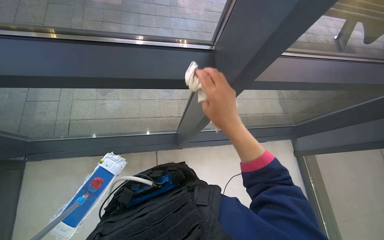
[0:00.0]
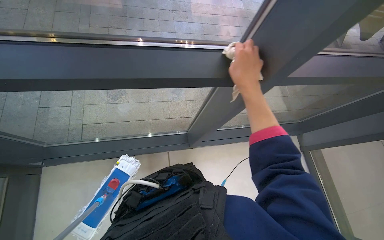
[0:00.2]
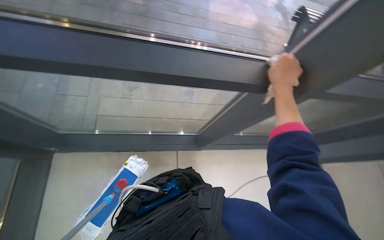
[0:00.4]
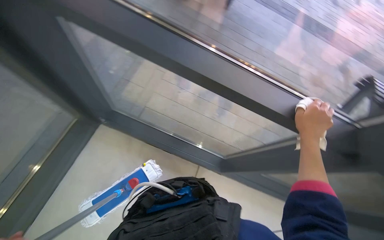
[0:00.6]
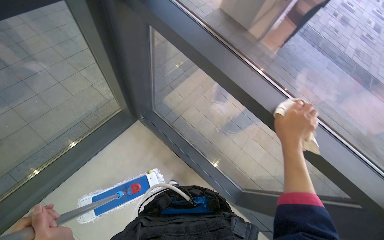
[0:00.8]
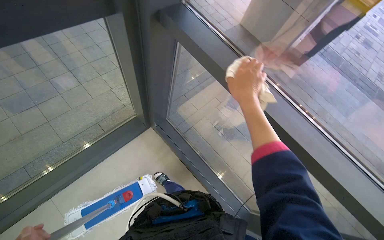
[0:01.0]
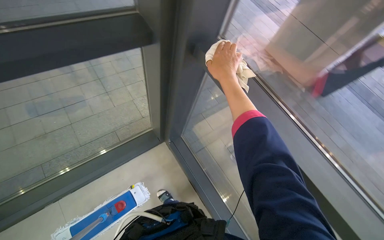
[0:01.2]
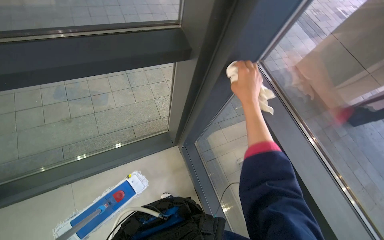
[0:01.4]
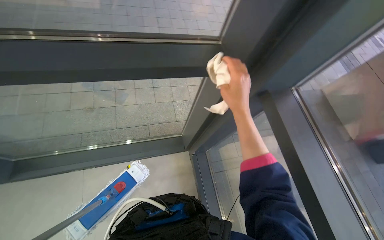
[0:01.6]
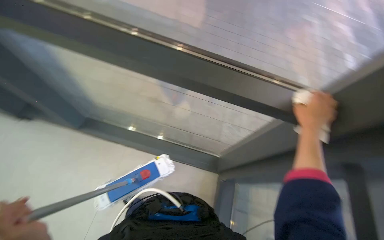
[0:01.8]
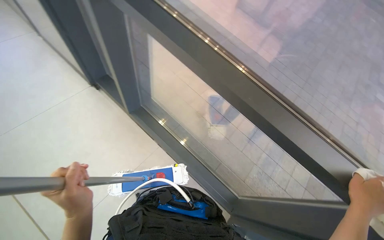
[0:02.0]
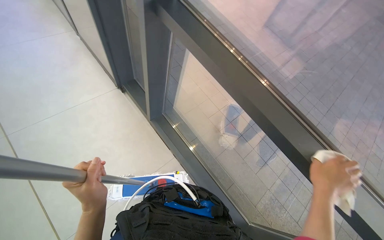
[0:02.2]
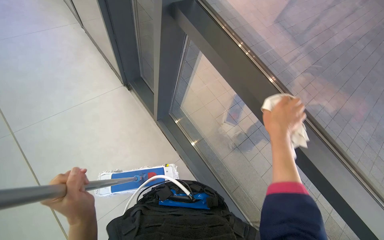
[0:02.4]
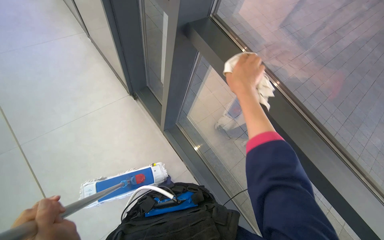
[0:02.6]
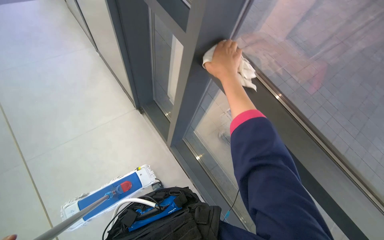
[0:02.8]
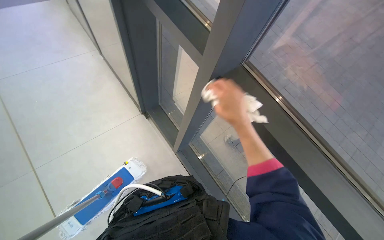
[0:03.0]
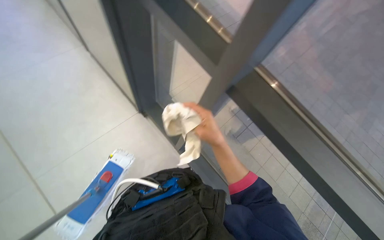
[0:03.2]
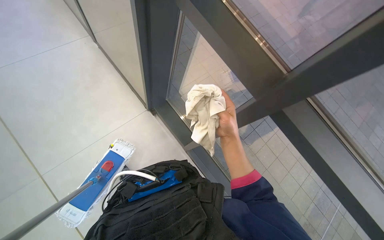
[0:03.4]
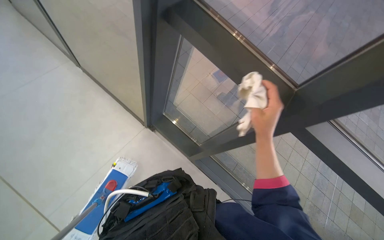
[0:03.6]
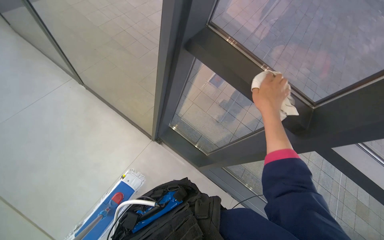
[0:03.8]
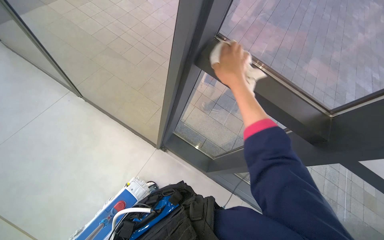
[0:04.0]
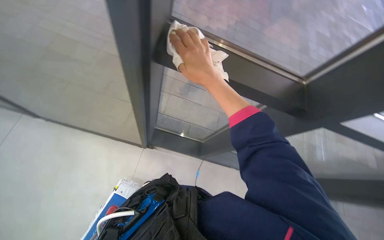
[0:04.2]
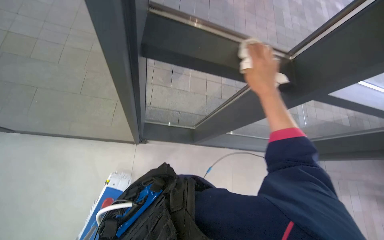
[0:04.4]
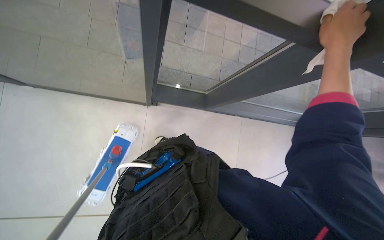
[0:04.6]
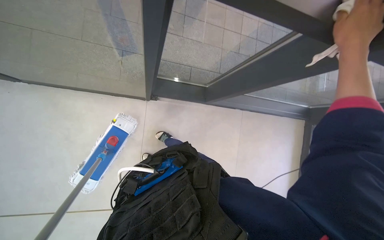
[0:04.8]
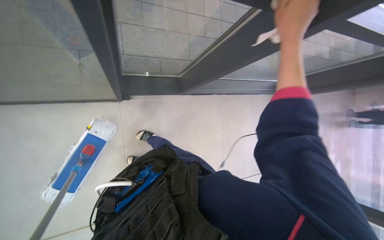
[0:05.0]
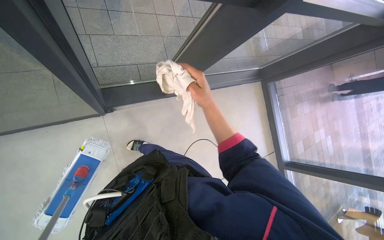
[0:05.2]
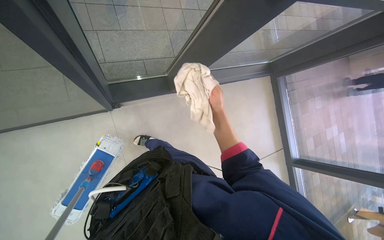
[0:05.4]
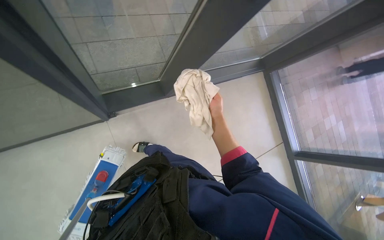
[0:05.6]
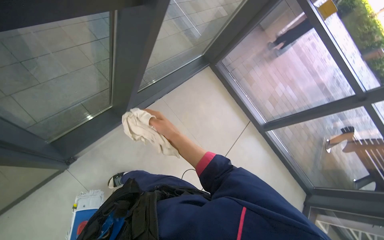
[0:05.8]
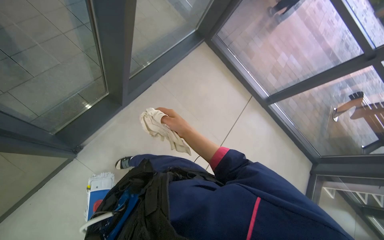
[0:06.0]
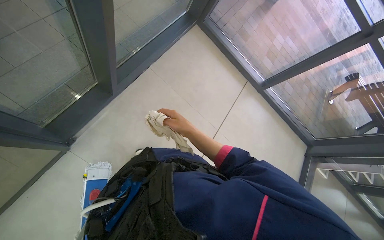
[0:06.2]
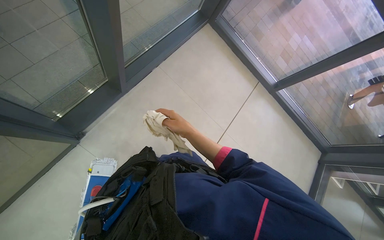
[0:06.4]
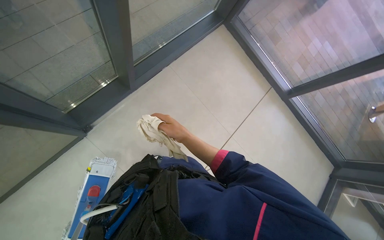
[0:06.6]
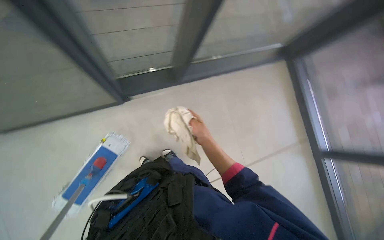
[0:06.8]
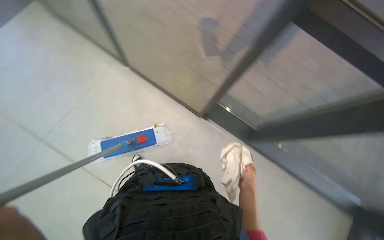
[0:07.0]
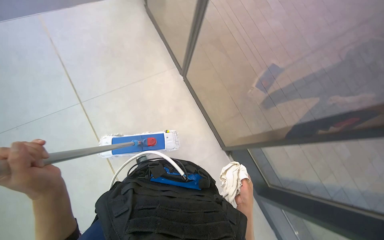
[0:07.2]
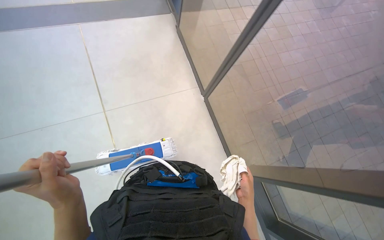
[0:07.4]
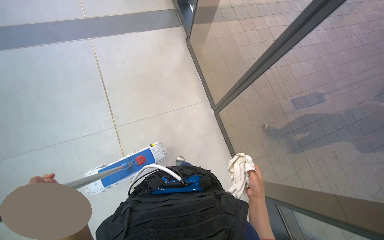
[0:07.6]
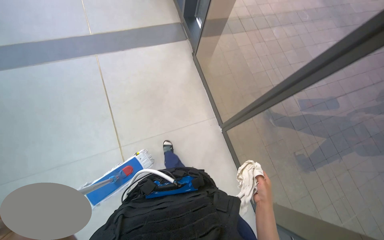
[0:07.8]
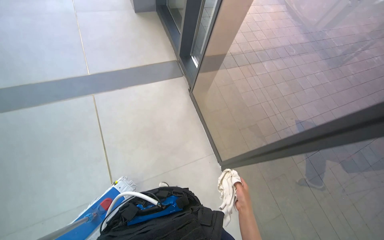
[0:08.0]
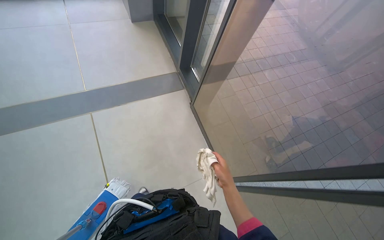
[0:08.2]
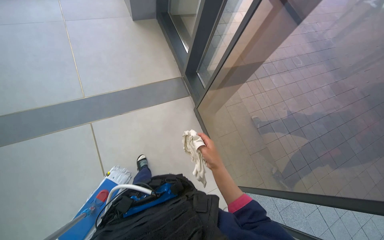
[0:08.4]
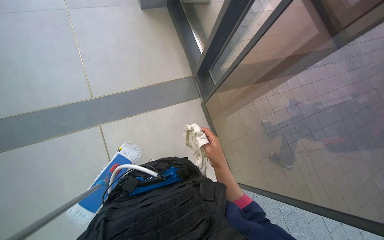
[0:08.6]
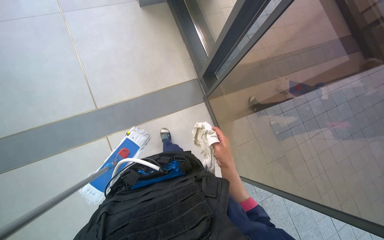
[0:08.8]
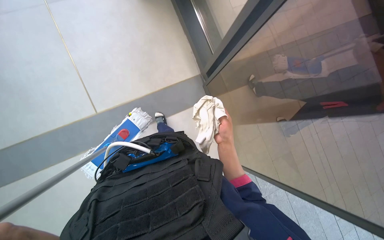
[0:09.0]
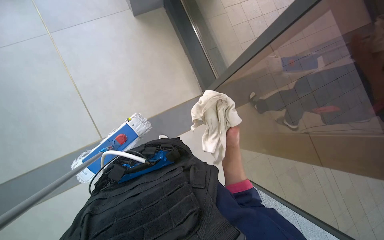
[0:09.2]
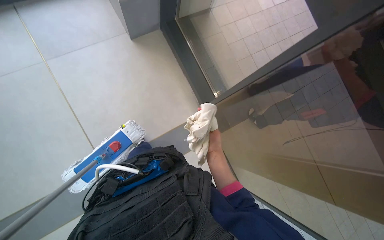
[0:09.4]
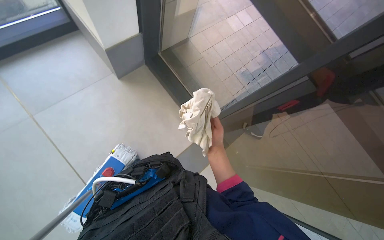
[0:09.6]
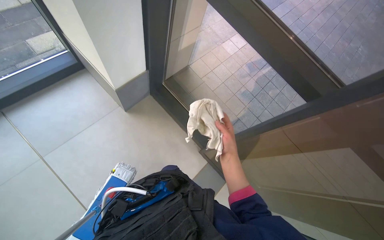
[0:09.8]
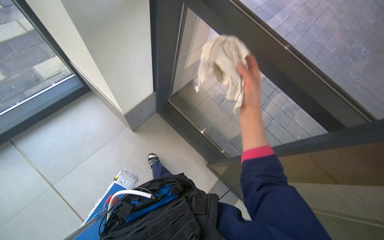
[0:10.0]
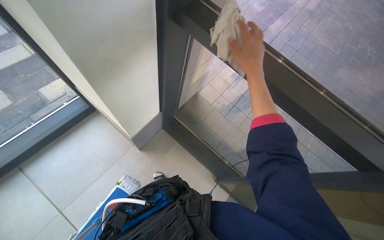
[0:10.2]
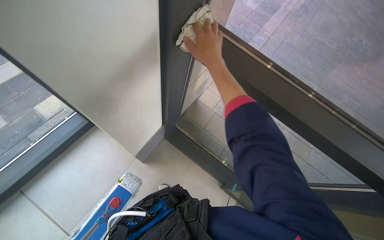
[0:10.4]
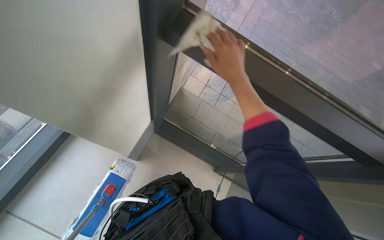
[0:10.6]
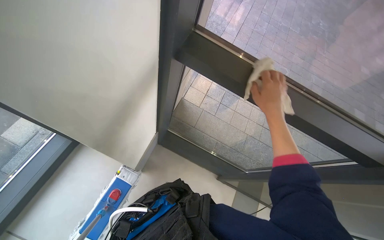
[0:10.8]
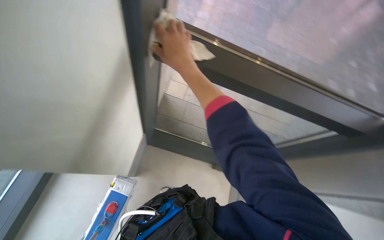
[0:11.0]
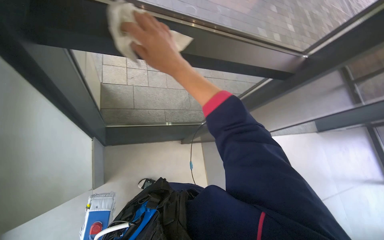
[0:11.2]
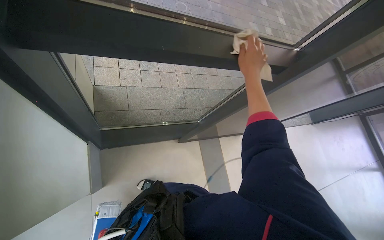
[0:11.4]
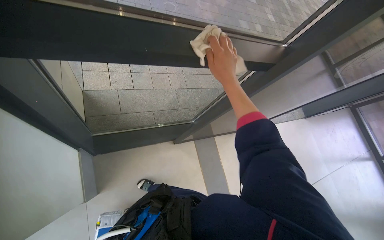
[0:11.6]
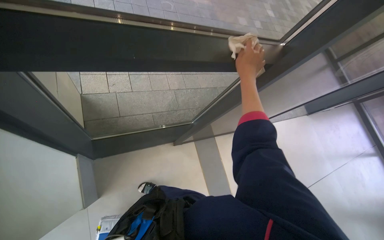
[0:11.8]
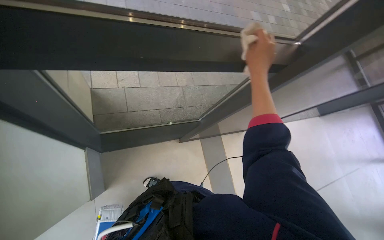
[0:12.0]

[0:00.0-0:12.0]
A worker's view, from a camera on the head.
Job: cleaning windows.
The whole recording: Wiping windows with cloth. The worker wipes the window frames and glass with a cloth.
0:00.0 to 0:01.6: The head turns to the left by about 55 degrees. The wearer looks approximately 15 degrees further upward.
0:01.6 to 0:03.0: The head rotates some 60 degrees to the left. The view tilts approximately 25 degrees upward.
0:03.0 to 0:04.4: The right hand moves left and right over roughly 20 cm, changing direction 2 times.
0:04.4 to 0:06.0: The wearer's head swings some 45 degrees to the right. The wearer looks roughly 25 degrees further downward.
0:06.0 to 0:07.6: The head turns to the left by roughly 50 degrees.
0:07.6 to 0:09.0: The wearer moves about 1 m.
0:09.0 to 0:10.4: The right hand moves up the picture, some 50 cm.
0:10.4 to 0:12.0: The head rotates roughly 50 degrees to the right. The wearer looks approximately 20 degrees further downward.

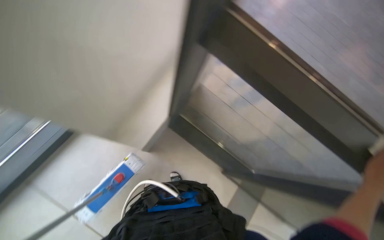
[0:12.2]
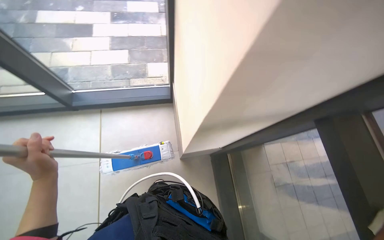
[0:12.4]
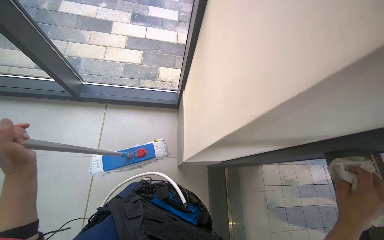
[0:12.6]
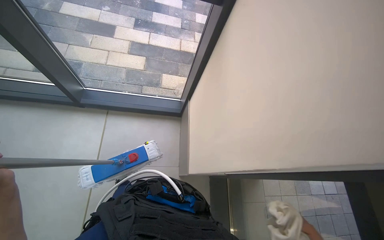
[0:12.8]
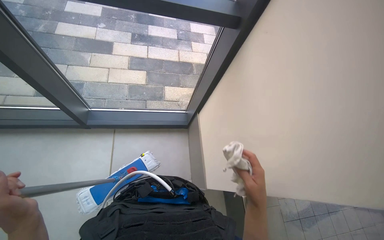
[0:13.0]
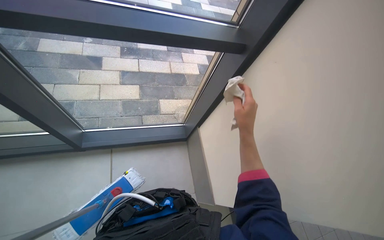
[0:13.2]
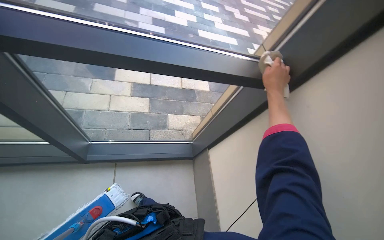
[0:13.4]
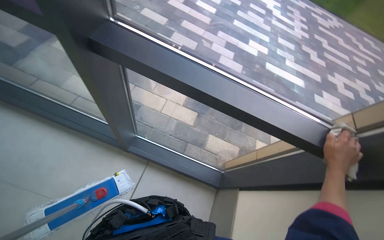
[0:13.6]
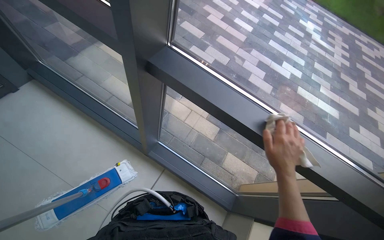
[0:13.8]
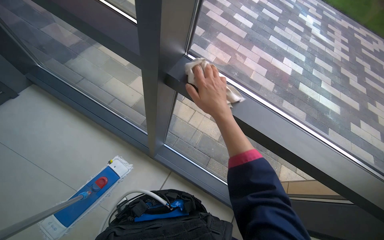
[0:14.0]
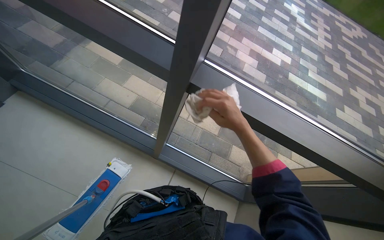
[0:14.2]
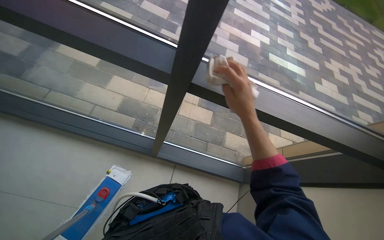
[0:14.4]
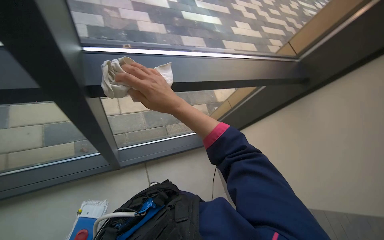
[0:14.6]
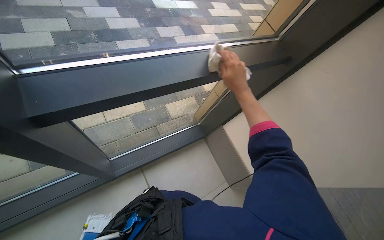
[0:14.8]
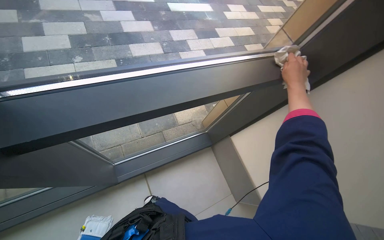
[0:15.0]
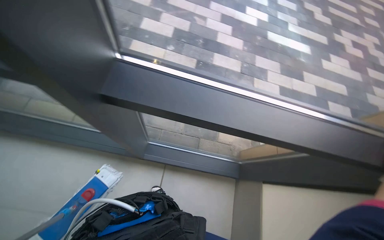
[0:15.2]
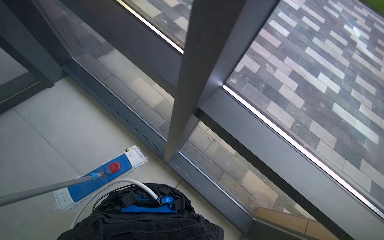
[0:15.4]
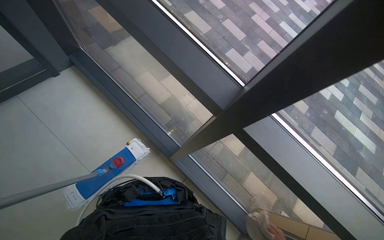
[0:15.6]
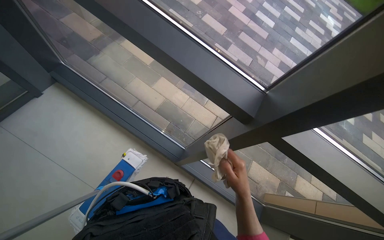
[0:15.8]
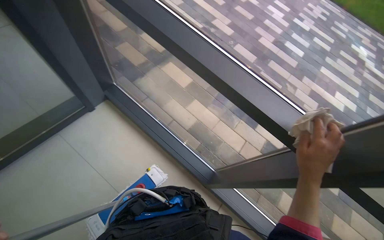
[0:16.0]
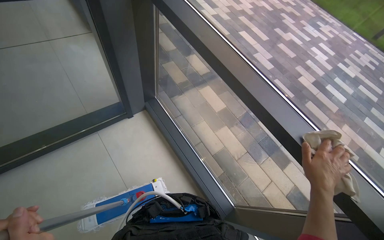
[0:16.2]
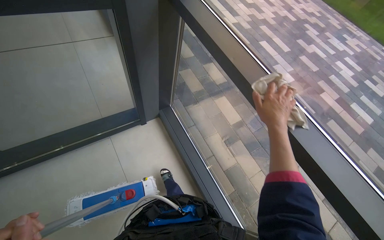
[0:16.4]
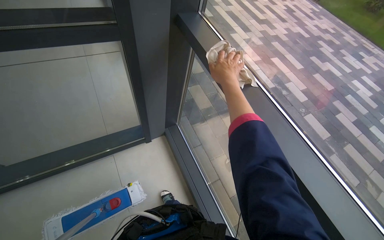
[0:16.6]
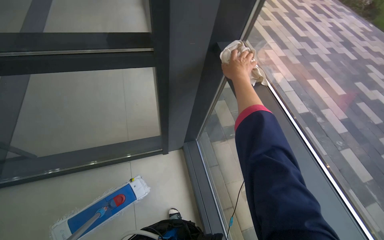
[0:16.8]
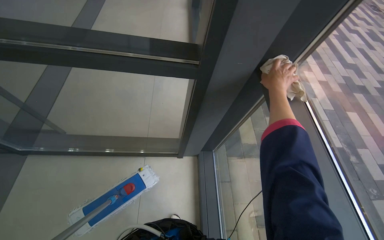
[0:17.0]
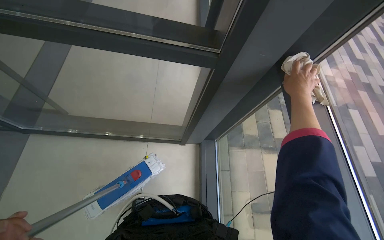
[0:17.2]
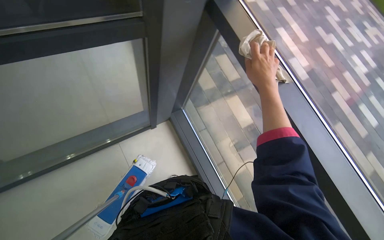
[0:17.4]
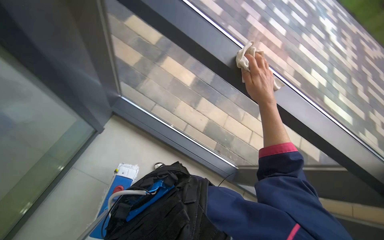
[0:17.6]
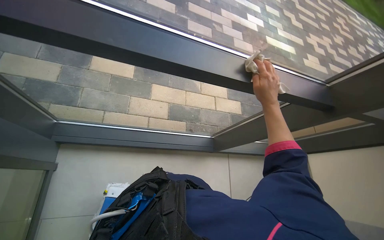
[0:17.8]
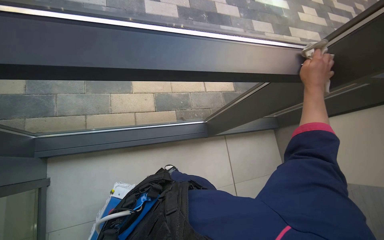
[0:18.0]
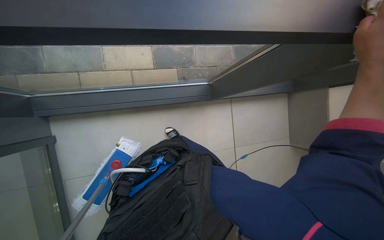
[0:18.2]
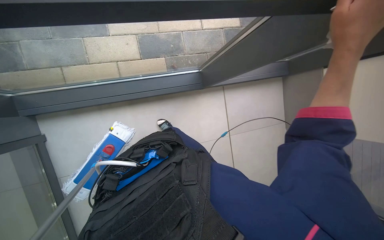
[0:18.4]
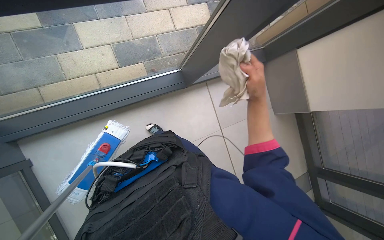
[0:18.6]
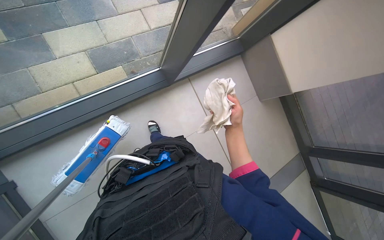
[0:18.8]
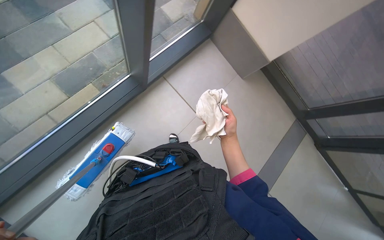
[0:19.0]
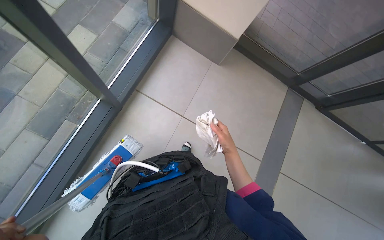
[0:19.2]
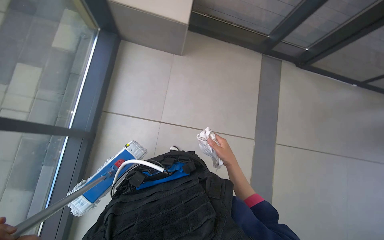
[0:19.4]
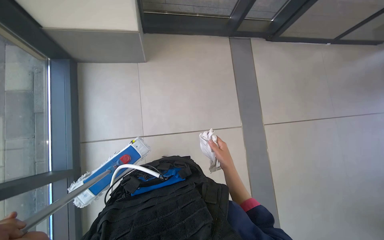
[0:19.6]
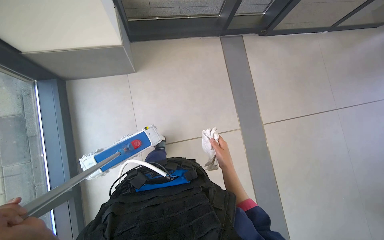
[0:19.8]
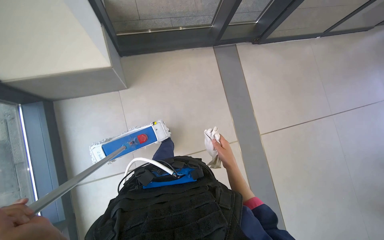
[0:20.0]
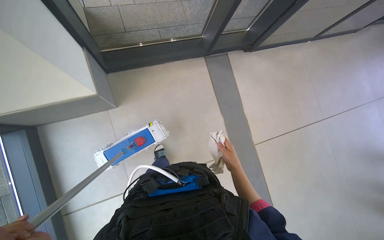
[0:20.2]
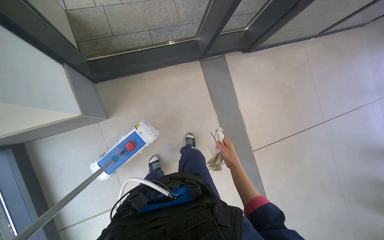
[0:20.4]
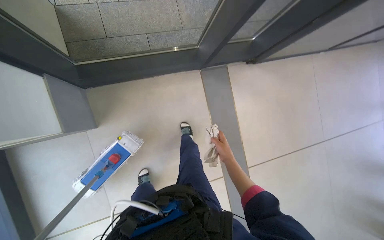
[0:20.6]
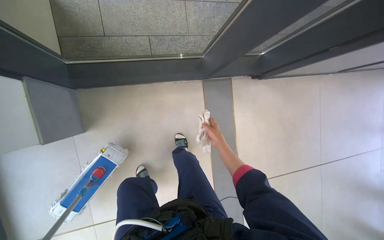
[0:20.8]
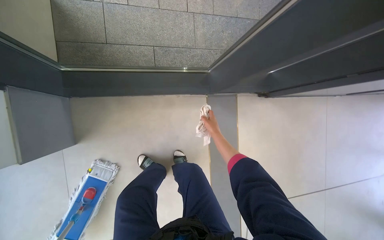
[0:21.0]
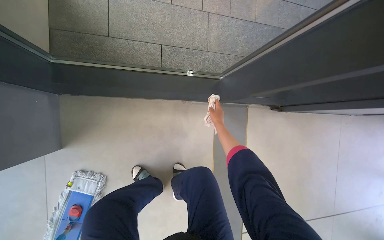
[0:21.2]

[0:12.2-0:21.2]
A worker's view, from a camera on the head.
Job: cleaning windows.
The whole recording: Wiping windows with cloth. The worker wipes the window frames and glass with a cloth.
0:13.8 to 0:15.2: The view tips downward by roughly 15 degrees.
0:16.6 to 0:18.2: The wearer looks some 20 degrees further downward. The right hand travels to the right by some 20 cm.
0:19.8 to 0:21.2: The camera is carried approximately 80 cm. The camera pitches upward, by some 15 degrees.
